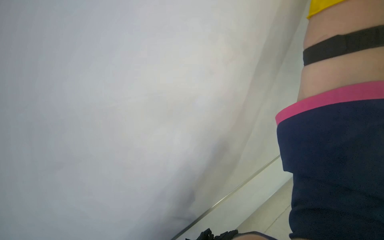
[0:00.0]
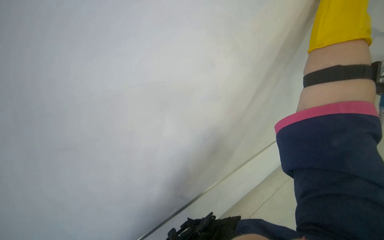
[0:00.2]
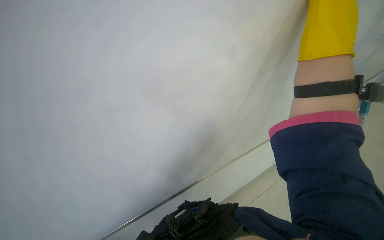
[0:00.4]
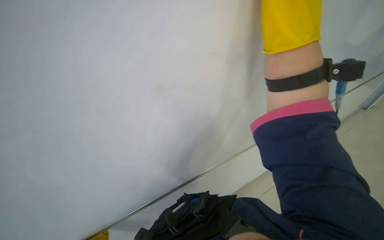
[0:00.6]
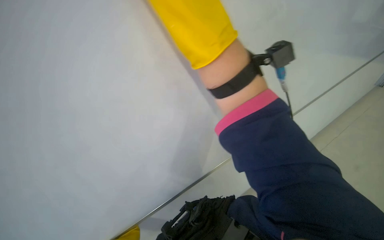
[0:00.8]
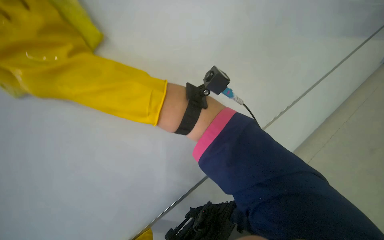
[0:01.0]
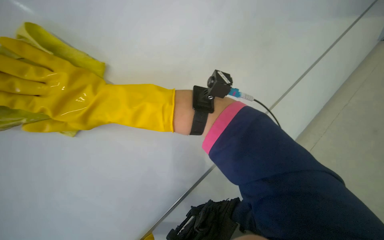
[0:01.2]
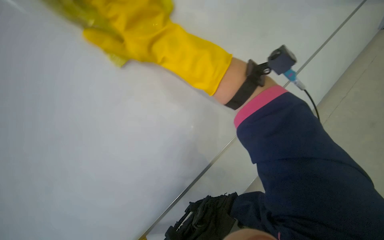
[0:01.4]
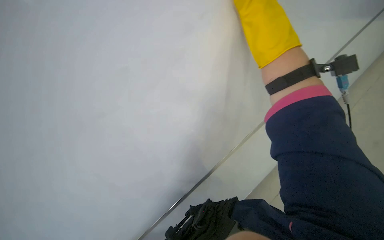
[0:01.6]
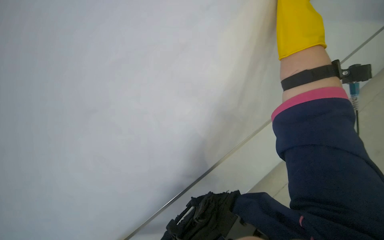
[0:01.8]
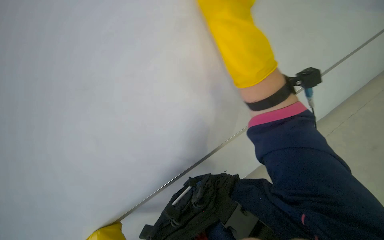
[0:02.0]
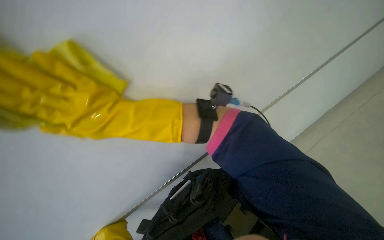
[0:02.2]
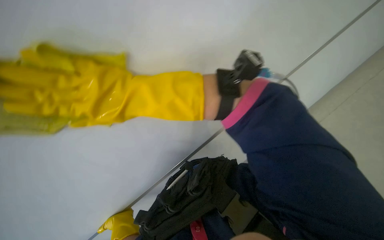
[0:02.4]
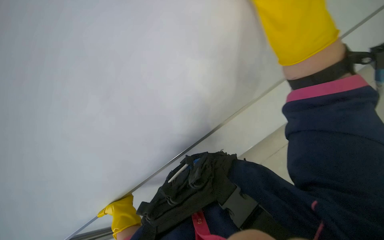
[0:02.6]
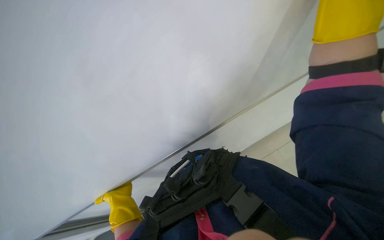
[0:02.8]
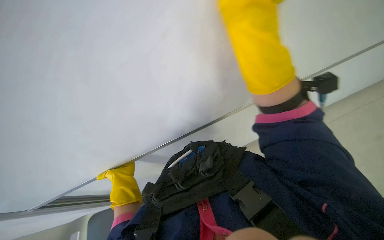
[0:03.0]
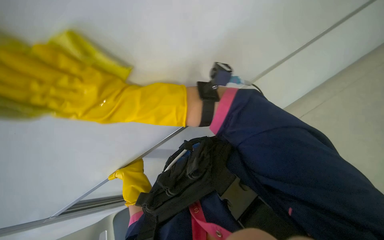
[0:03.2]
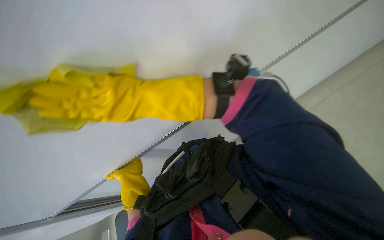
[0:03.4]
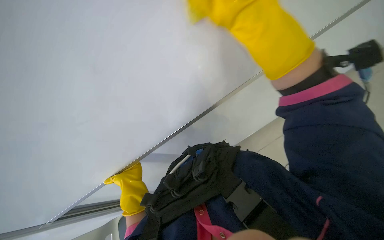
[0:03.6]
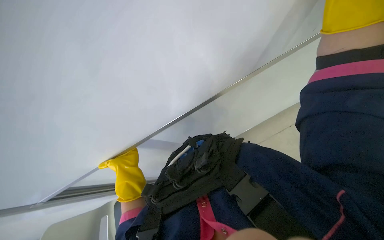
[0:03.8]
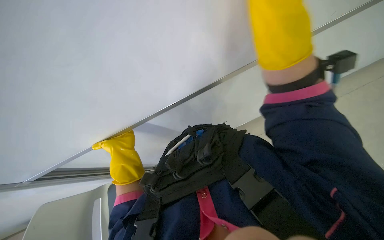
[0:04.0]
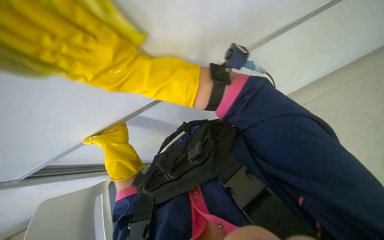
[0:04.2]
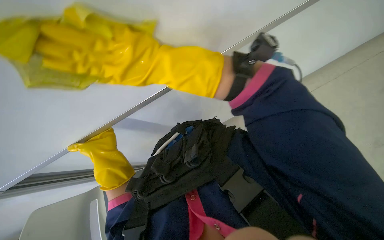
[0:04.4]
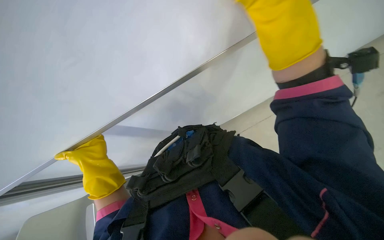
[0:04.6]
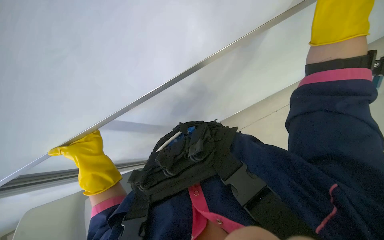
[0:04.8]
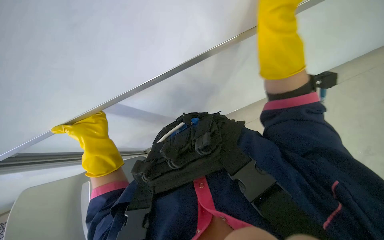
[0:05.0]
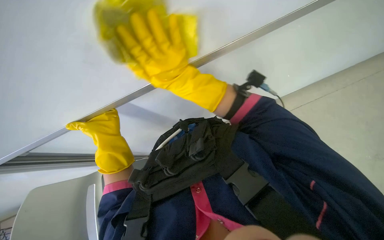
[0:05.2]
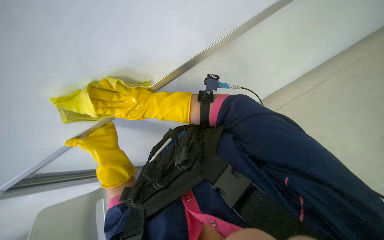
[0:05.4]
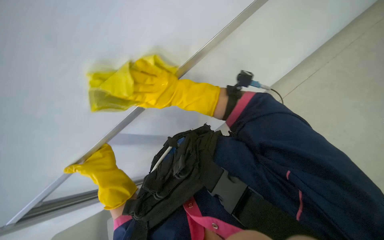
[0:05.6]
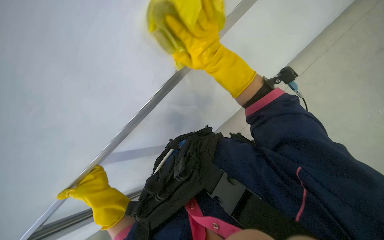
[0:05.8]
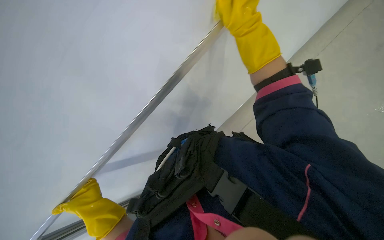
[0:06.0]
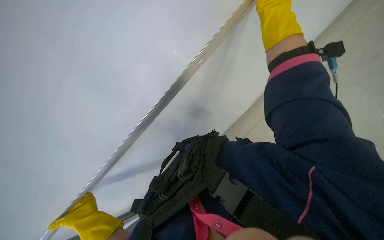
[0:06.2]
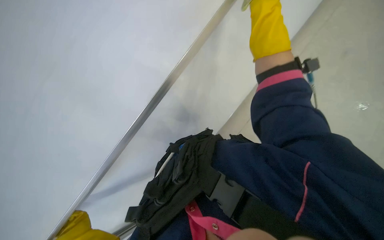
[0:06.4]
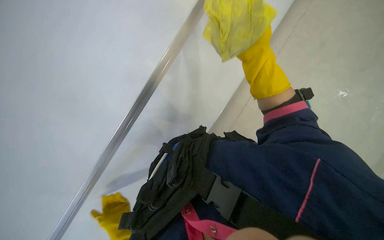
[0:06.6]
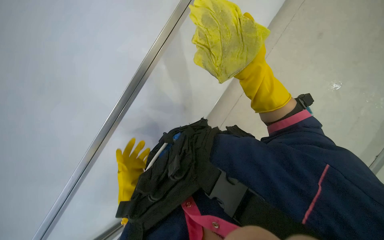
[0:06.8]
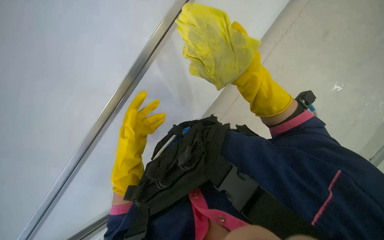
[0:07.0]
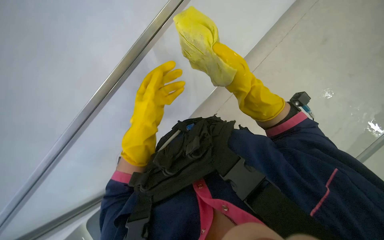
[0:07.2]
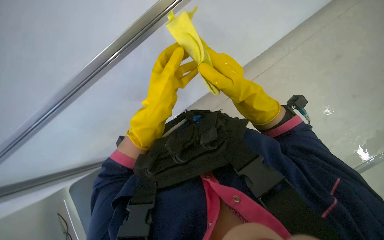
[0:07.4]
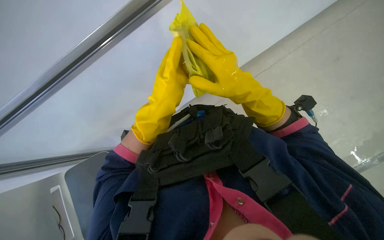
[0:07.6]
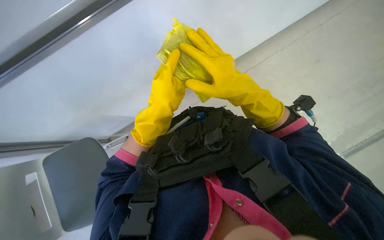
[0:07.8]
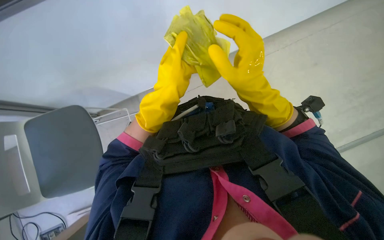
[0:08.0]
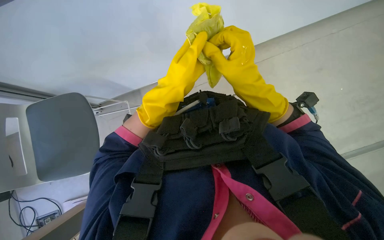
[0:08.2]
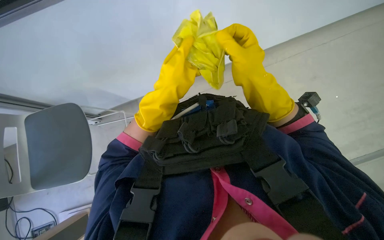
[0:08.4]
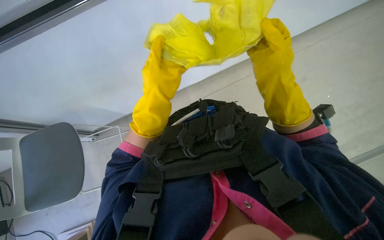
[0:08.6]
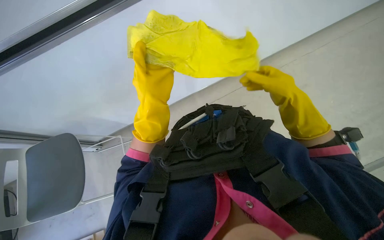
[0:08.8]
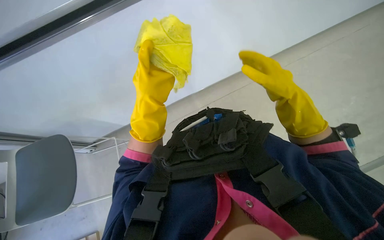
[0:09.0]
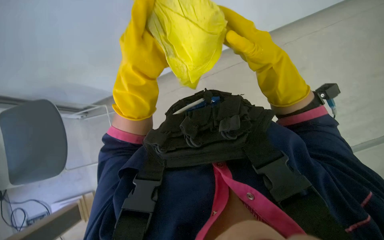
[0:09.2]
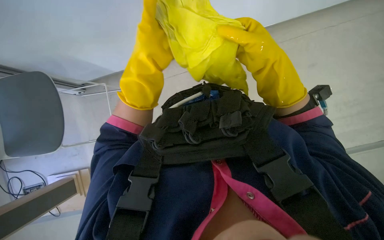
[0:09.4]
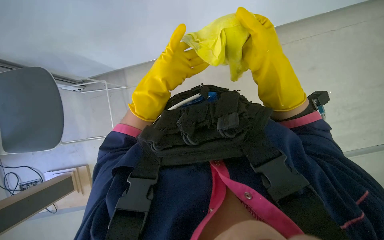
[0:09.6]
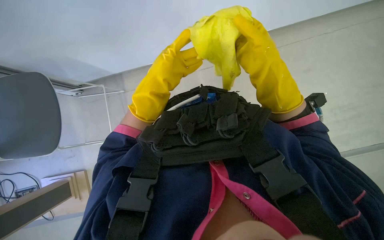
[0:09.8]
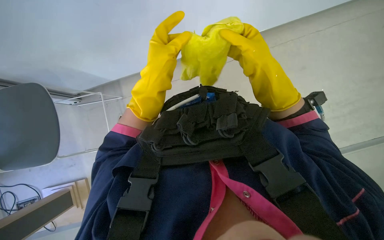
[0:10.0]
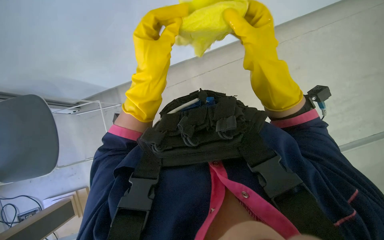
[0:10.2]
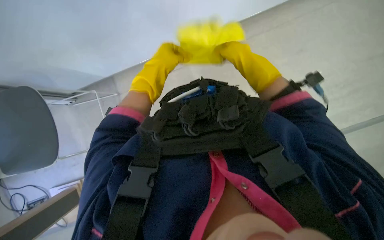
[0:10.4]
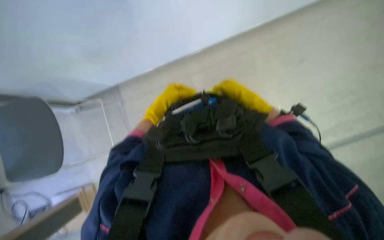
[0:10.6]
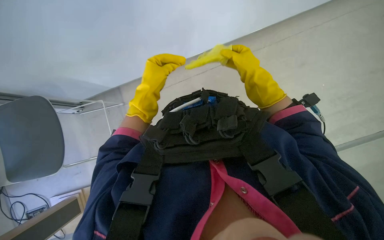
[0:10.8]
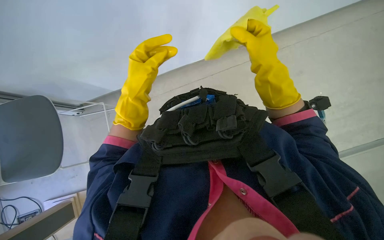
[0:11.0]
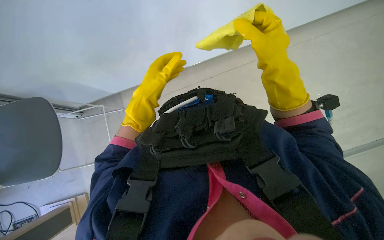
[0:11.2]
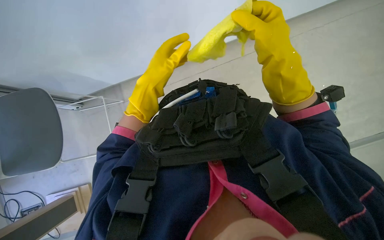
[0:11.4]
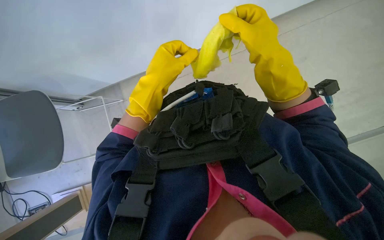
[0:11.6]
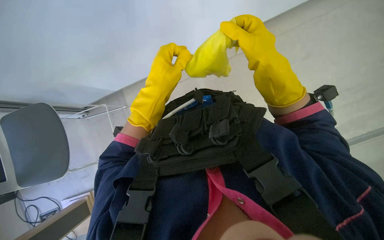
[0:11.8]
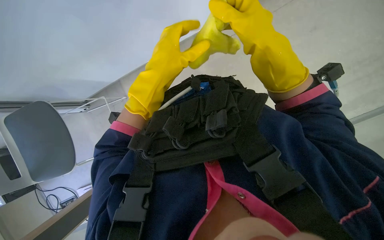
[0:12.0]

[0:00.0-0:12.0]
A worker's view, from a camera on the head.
Job: wiping surfaces.
The whole recording: Cleaning whiteboard. The worker cleans the whiteboard with a cloth.
0:00.0 to 0:01.6: The camera pitches upward, by approximately 20 degrees.
0:03.0 to 0:04.4: The view tips downward by roughly 20 degrees.
0:04.4 to 0:06.0: The view tips downward by roughly 15 degrees. The left hand goes approximately 20 cm down the picture and to the left.
0:06.0 to 0:07.6: The right hand moves down the picture, some 15 cm.
0:07.6 to 0:09.0: The right hand moves to the right, approximately 10 cm.
0:09.0 to 0:10.4: The left hand goes nearer and farther, roughly 20 cm each way, reversing 2 times; the right hand travels farther from the camera by roughly 15 cm.
0:10.4 to 0:12.0: Both hands move nearer to the camera, about 20 cm.

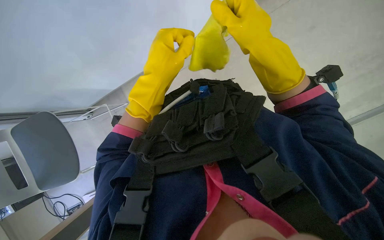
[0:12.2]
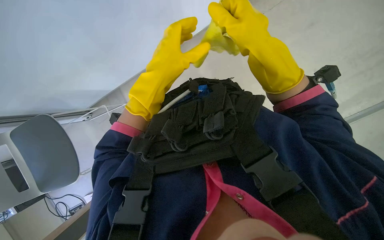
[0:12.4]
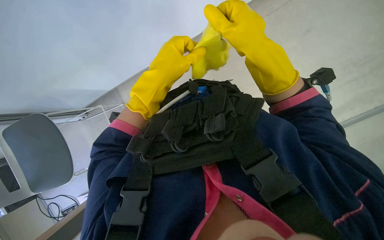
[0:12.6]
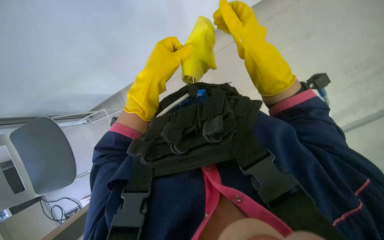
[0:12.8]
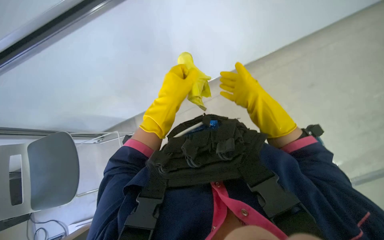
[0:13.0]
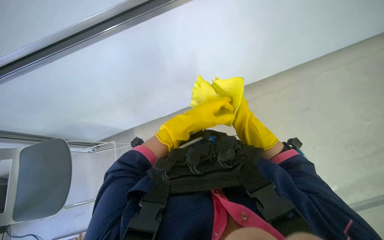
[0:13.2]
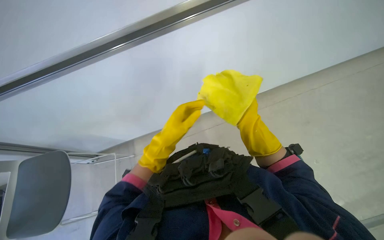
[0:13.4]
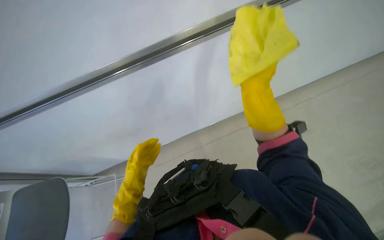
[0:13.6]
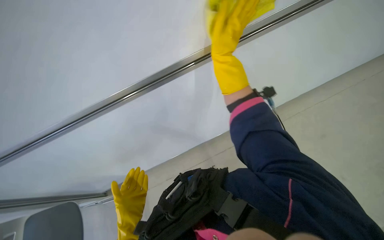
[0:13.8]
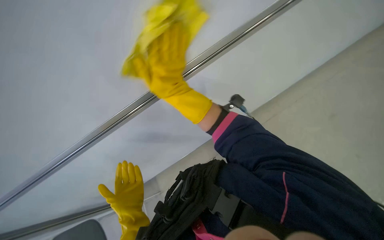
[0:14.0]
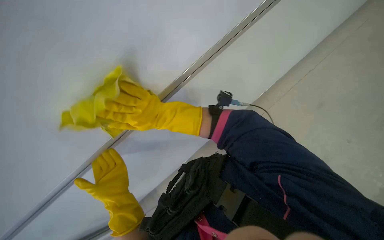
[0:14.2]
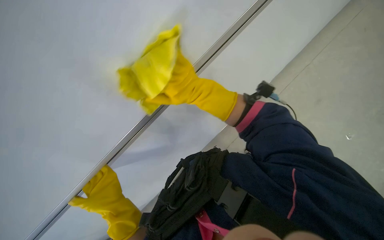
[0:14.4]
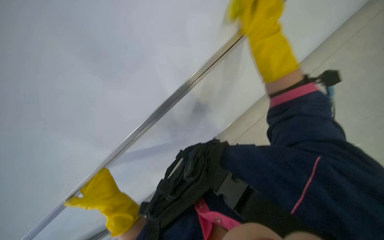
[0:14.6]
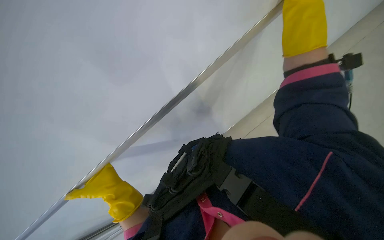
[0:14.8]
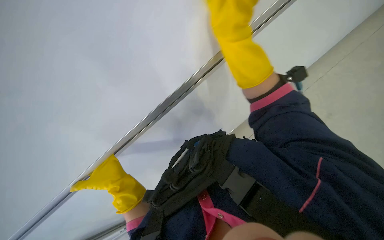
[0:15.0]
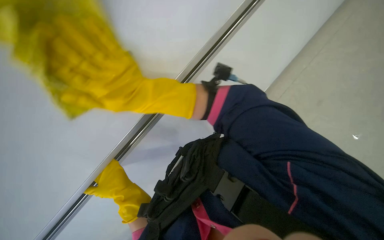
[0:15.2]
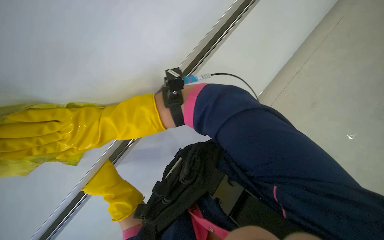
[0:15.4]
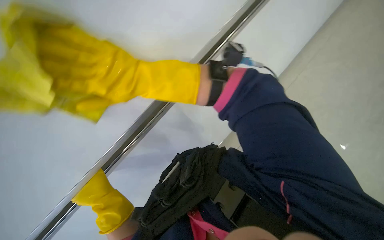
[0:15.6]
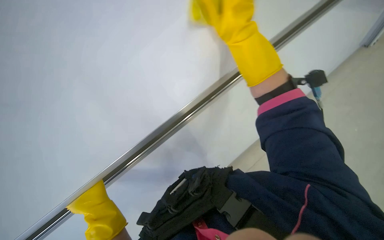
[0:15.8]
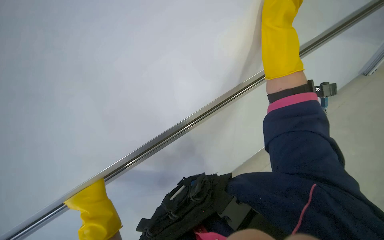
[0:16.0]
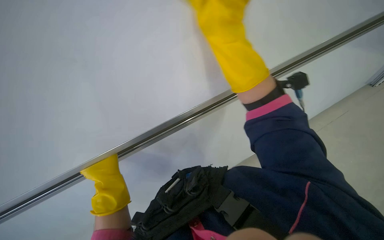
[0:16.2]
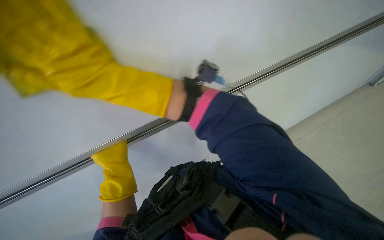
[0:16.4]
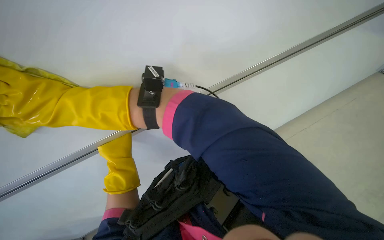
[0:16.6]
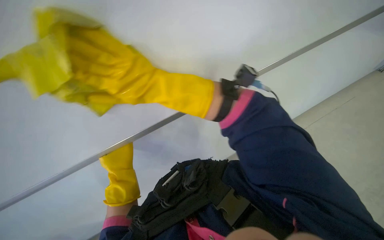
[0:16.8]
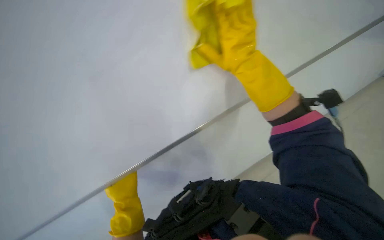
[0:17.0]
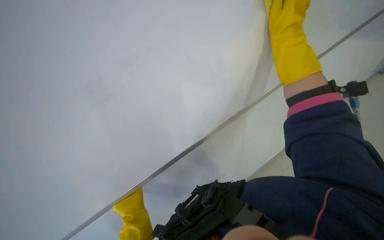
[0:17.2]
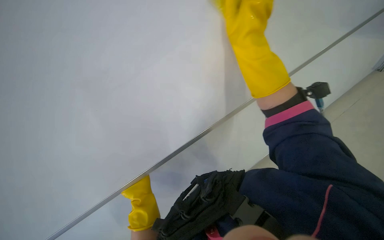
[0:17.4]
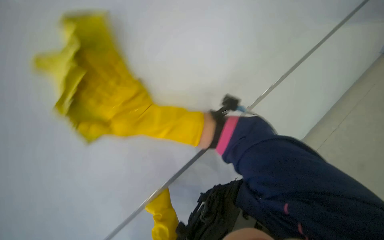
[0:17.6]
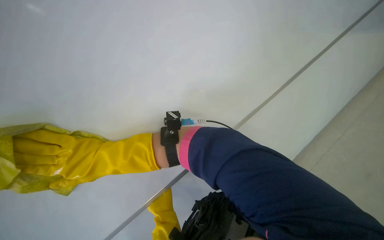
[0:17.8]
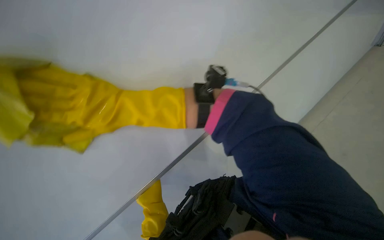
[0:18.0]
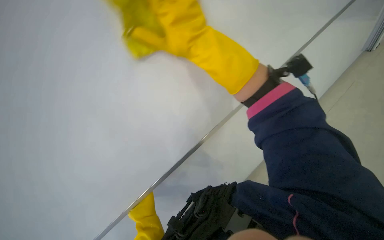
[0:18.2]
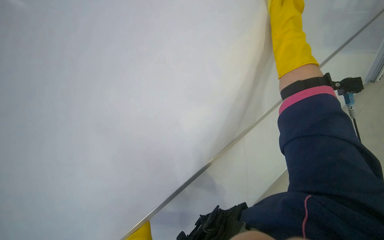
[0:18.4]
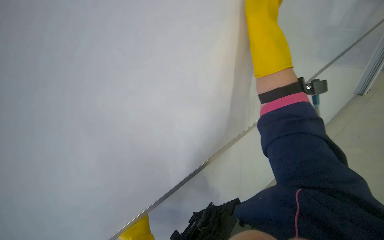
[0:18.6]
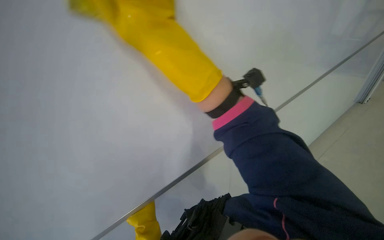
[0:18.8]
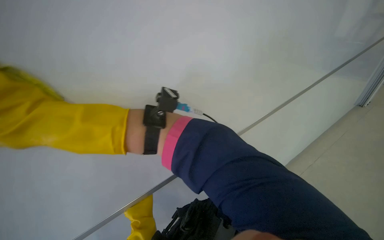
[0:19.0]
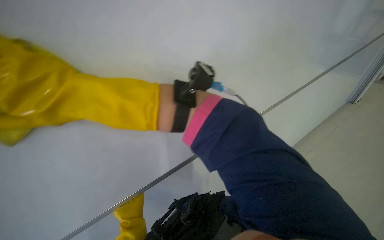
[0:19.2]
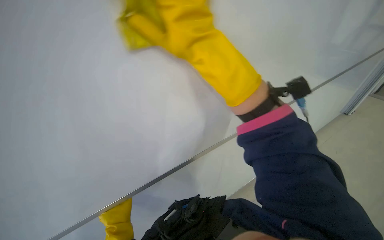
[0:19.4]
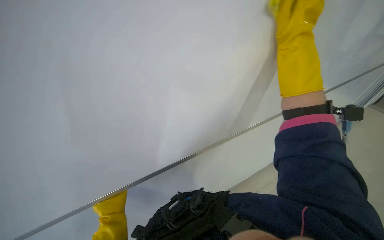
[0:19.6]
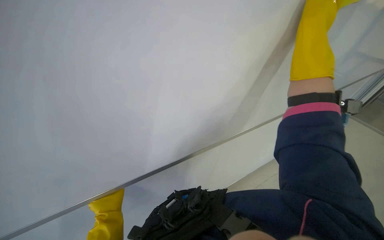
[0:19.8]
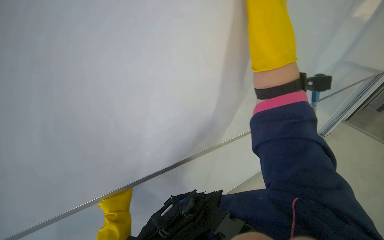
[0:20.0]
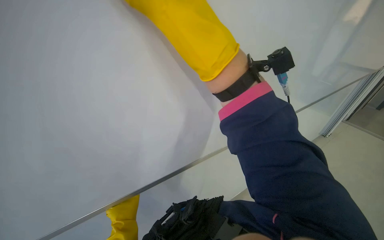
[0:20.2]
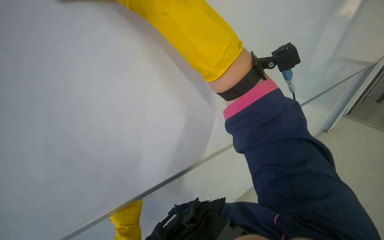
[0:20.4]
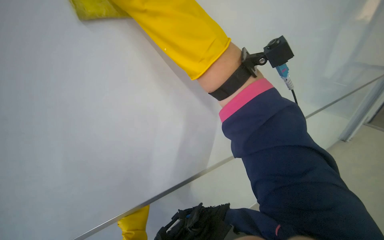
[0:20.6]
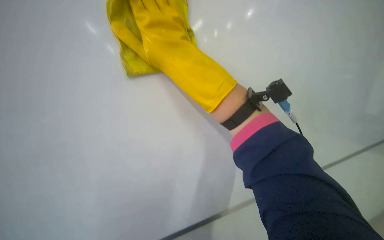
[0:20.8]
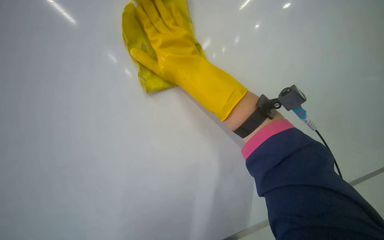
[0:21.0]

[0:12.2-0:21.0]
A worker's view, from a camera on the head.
Job: wiping surfaces.
The whole recording: Cleaning whiteboard. The worker cleans the whiteboard with a cloth.
0:12.2 to 0:13.6: The camera pitches upward, by roughly 15 degrees. The left hand goes approximately 20 cm farther from the camera, down the picture and to the left. Meanwhile the right hand moves roughly 25 cm farther from the camera and comes back.
0:13.6 to 0:15.2: The camera pitches downward, by some 15 degrees. The right hand goes left and right, some 50 cm each way, reversing 2 times. Meanwhile the left hand moves nearer to the camera, some 15 cm.
0:16.6 to 0:18.0: The left hand shifts about 20 cm down the picture and to the right.
0:18.0 to 0:19.6: The right hand goes left and right, approximately 60 cm each way, reversing 2 times.
0:19.6 to 0:21.0: The view tips upward by about 20 degrees.
